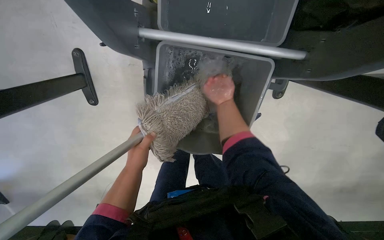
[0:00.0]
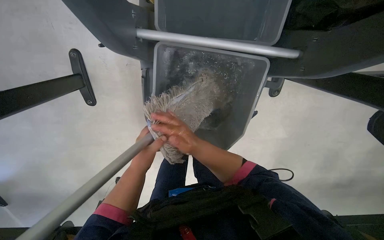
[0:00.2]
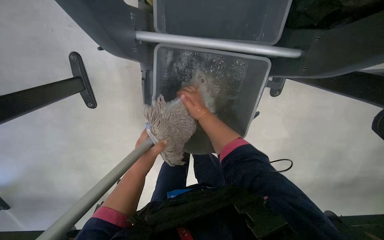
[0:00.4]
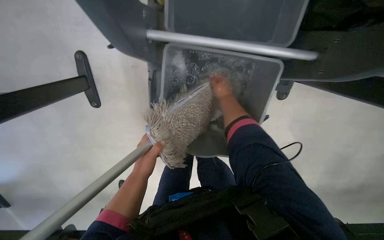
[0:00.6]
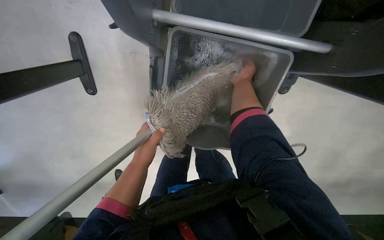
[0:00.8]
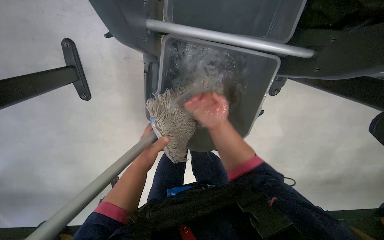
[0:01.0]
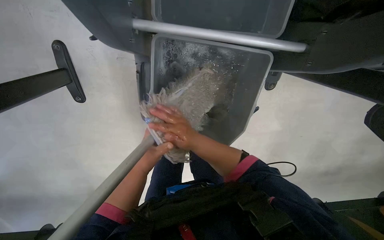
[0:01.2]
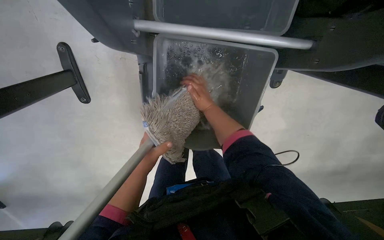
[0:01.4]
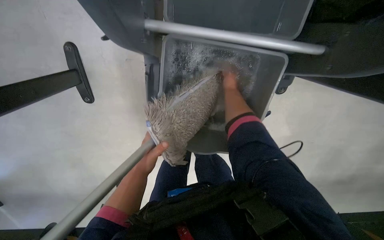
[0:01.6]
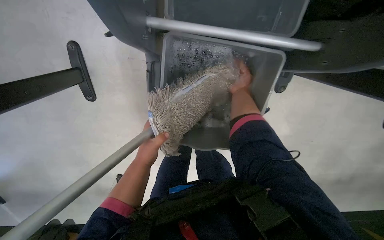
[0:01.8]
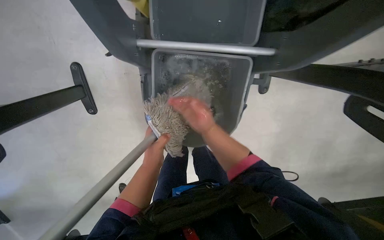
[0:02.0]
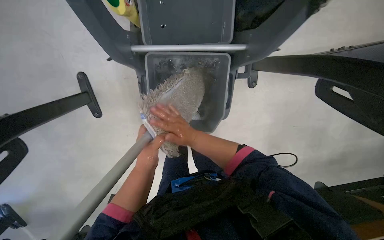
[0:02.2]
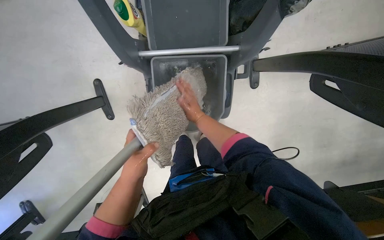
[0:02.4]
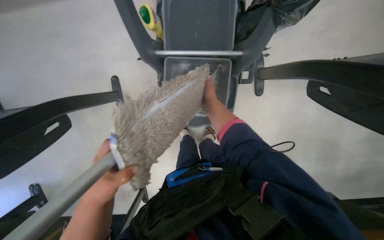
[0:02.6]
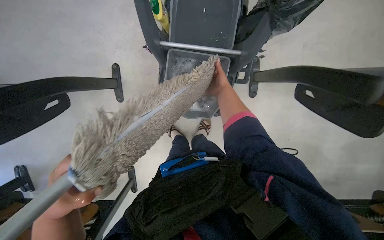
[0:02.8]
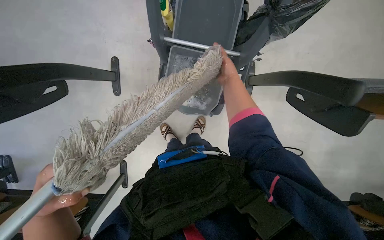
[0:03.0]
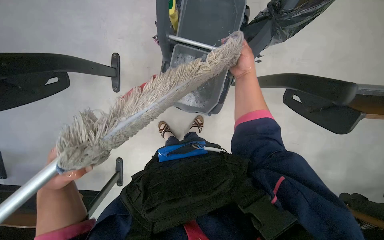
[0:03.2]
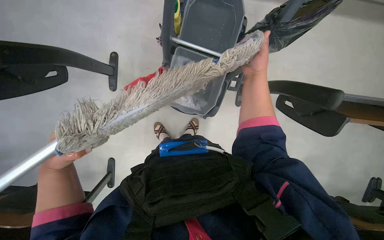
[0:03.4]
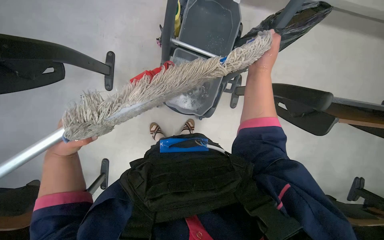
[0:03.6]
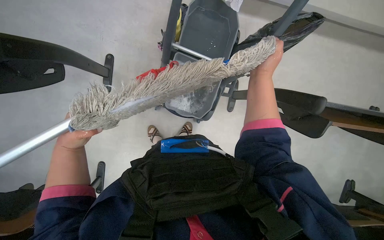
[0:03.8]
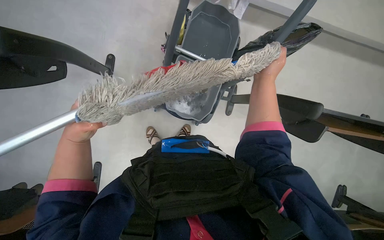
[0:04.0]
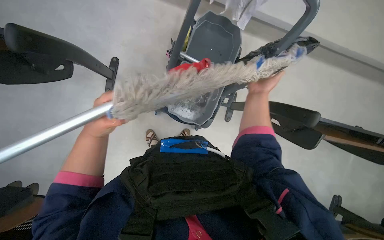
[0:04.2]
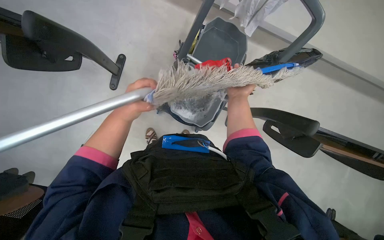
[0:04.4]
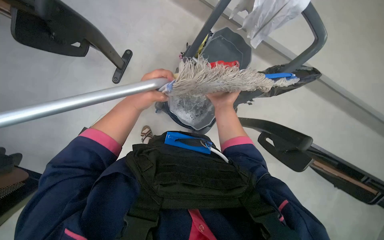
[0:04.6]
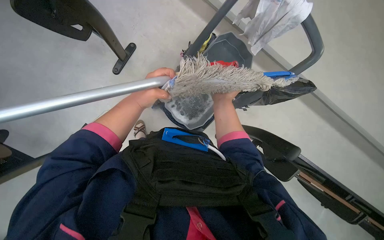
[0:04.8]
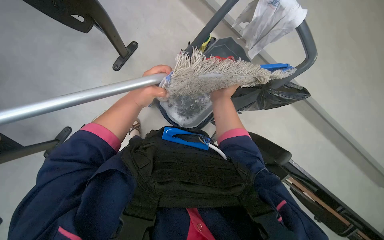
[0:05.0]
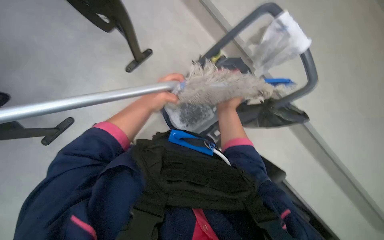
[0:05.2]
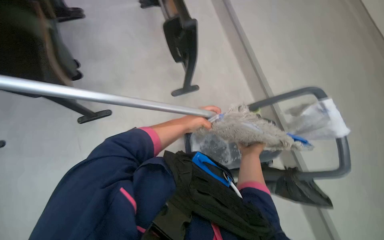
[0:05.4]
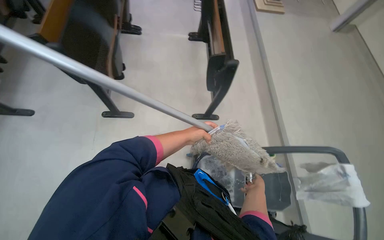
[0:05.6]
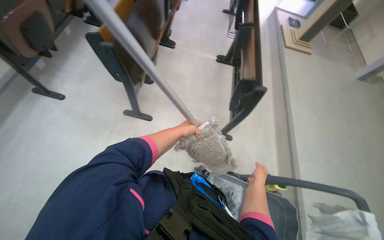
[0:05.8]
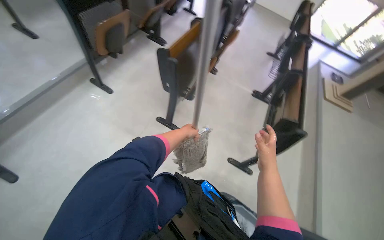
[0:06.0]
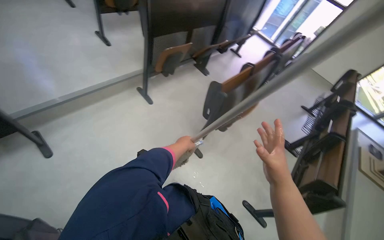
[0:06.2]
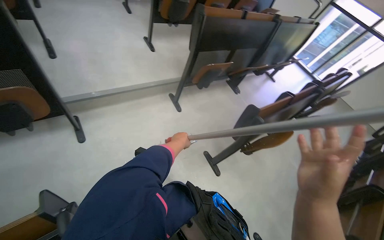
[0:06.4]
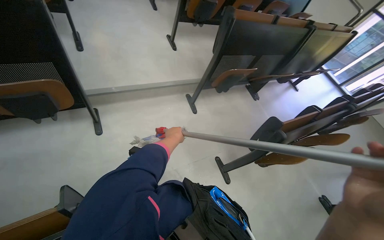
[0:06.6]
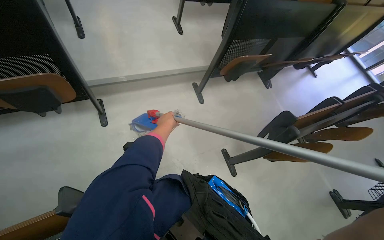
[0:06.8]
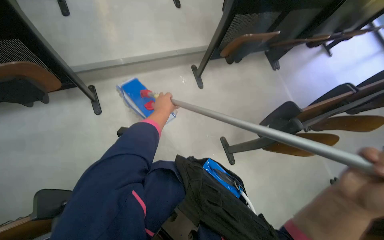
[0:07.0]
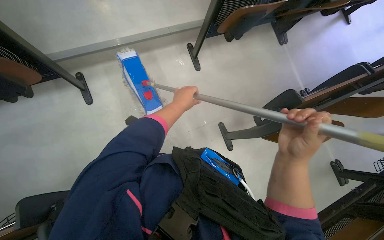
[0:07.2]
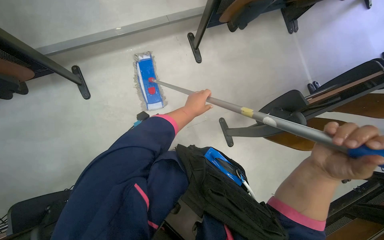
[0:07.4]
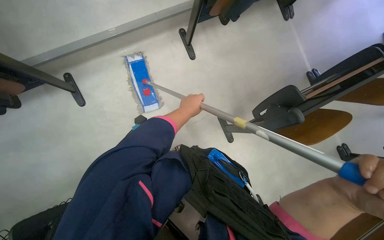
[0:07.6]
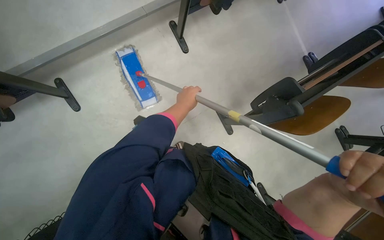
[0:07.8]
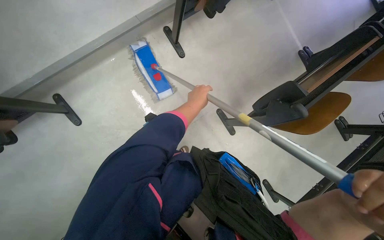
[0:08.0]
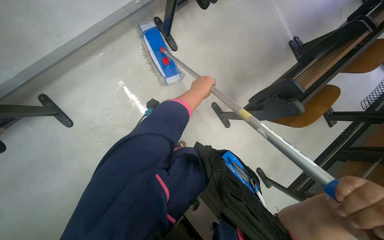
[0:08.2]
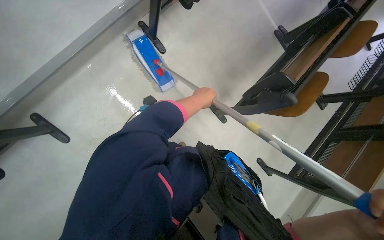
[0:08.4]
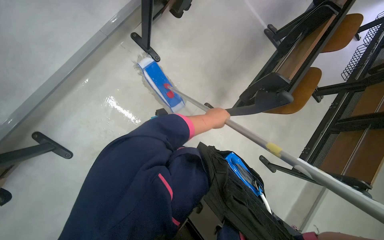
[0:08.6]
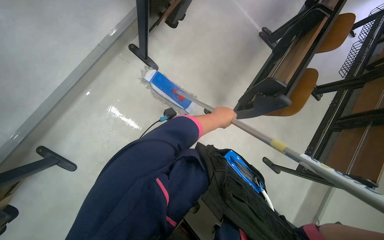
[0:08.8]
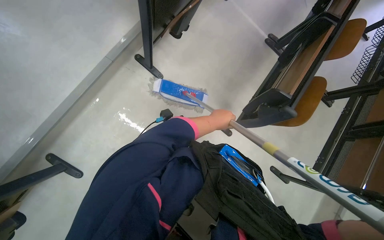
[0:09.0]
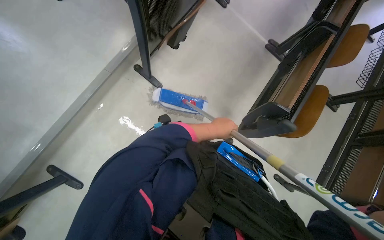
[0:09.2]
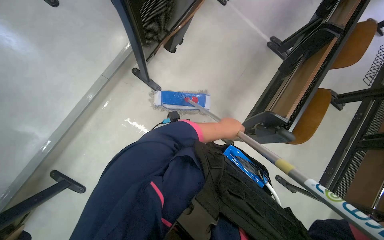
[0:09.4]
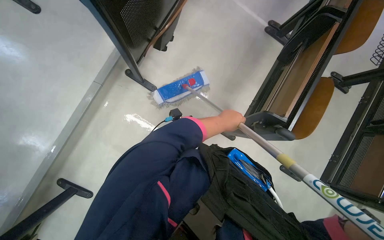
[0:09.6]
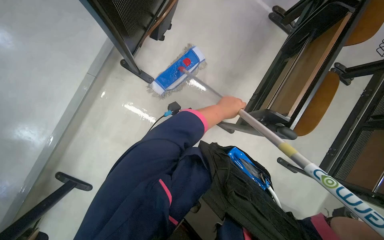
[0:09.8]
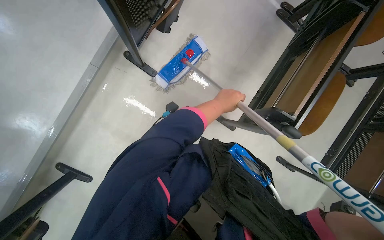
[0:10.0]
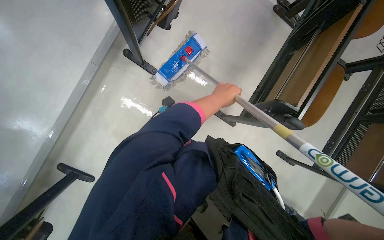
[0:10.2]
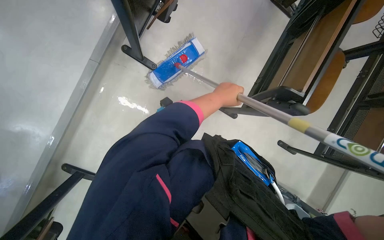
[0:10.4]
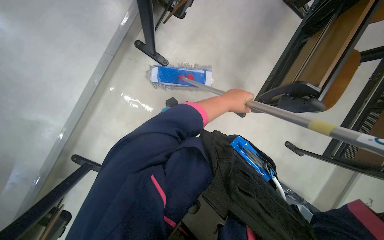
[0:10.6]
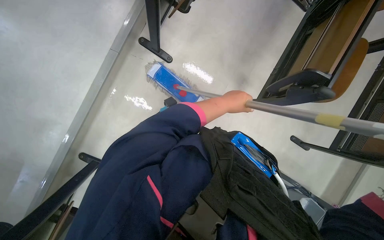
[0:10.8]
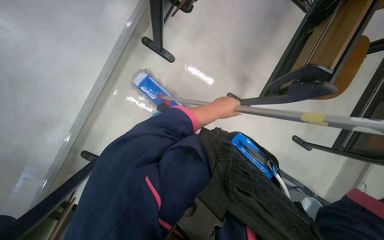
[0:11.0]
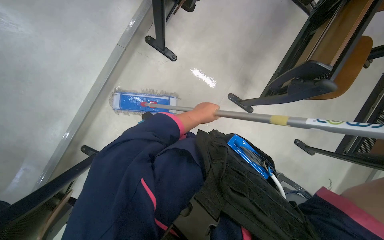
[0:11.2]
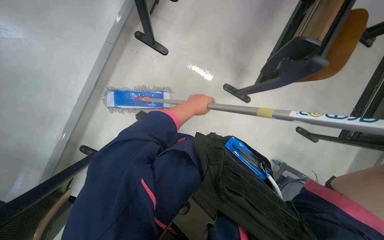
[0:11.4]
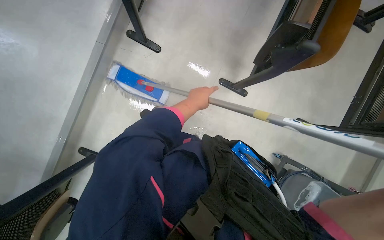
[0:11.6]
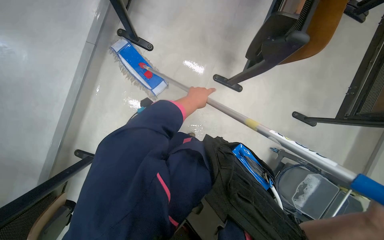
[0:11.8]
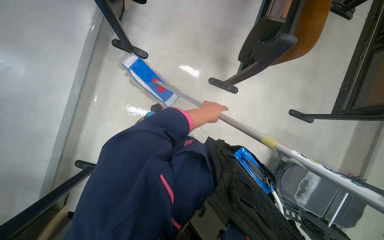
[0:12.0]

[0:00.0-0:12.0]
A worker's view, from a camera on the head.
Job: mopping floor.
The whole recording: Mopping lecture hall floor. The worker mops the lecture hall floor, periodically wringing and adjusting the mop.
0:00.0 to 0:01.6: The right hand swings up and down the picture, approximately 25 cm each way, with 3 reversals.
0:01.6 to 0:03.0: The wearer moves some 50 cm.
0:03.0 to 0:04.4: The left hand shifts approximately 10 cm up the picture.
0:04.4 to 0:06.0: The head travels roughly 50 cm. The wearer looks some 95 degrees further to the left. The camera pitches upward, by approximately 50 degrees.
0:06.0 to 0:07.6: The camera is carried some 60 cm. The head turns to the left by roughly 40 degrees. The view tilts roughly 15 degrees downward.
0:07.6 to 0:09.0: The scene rotates counterclockwise by approximately 25 degrees. The left hand travels to the right by some 10 cm.
0:09.0 to 0:10.4: The left hand travels up the picture by about 10 cm.

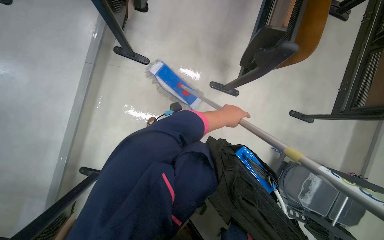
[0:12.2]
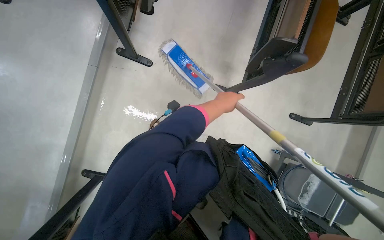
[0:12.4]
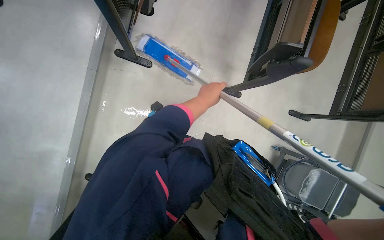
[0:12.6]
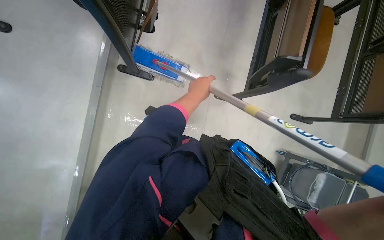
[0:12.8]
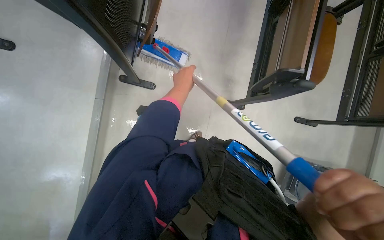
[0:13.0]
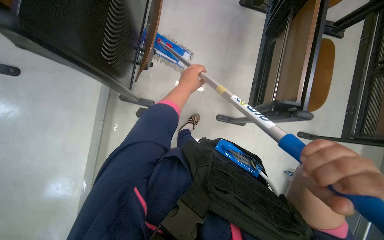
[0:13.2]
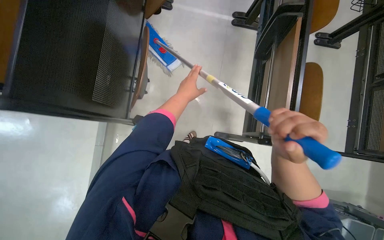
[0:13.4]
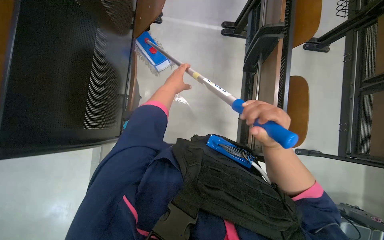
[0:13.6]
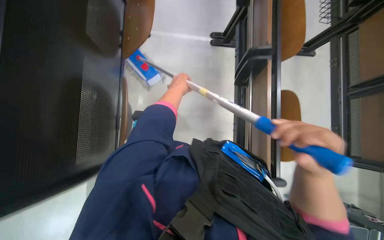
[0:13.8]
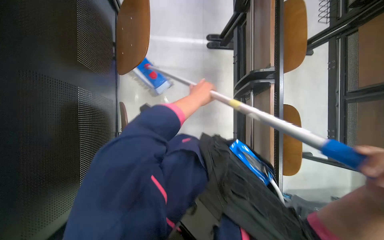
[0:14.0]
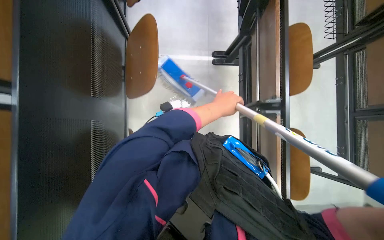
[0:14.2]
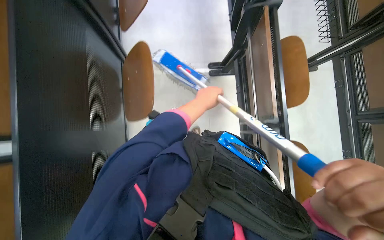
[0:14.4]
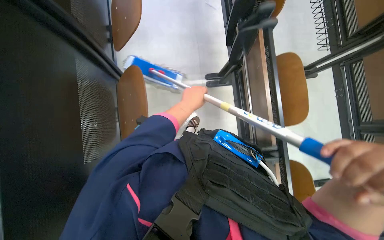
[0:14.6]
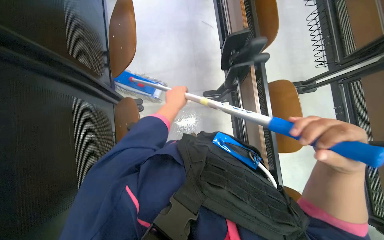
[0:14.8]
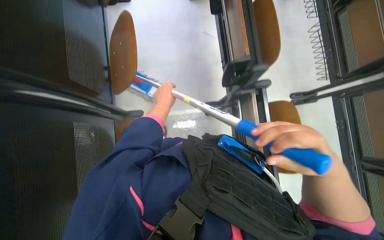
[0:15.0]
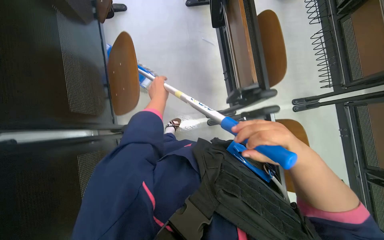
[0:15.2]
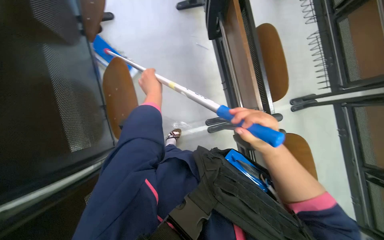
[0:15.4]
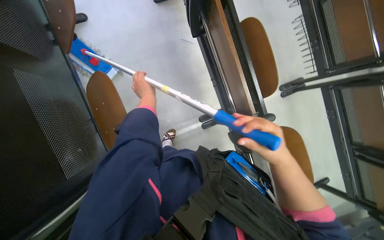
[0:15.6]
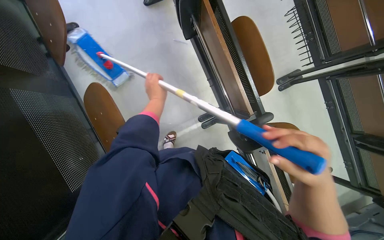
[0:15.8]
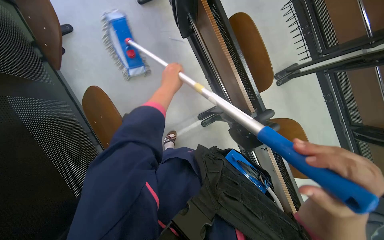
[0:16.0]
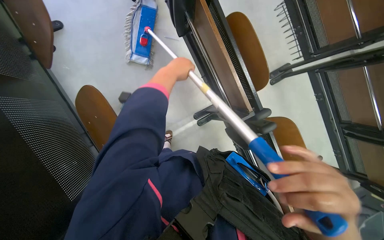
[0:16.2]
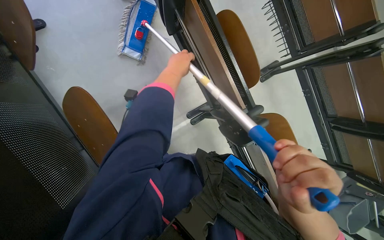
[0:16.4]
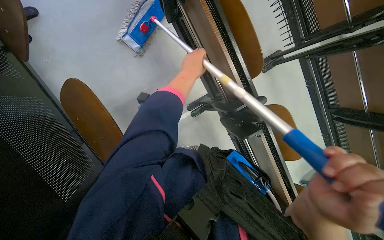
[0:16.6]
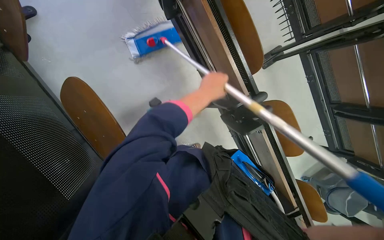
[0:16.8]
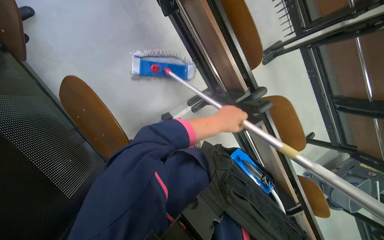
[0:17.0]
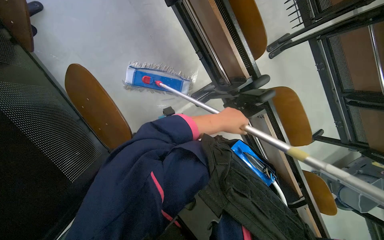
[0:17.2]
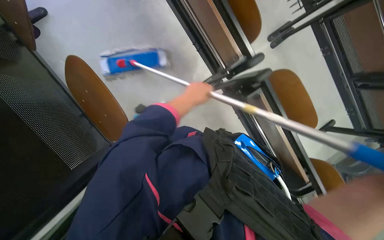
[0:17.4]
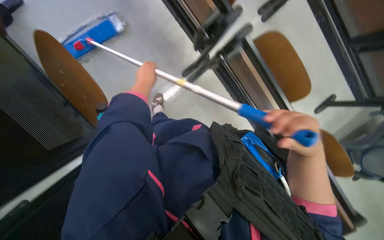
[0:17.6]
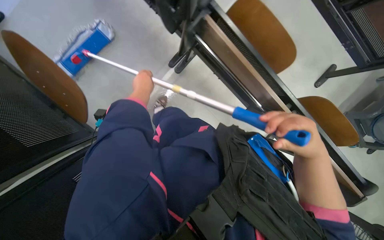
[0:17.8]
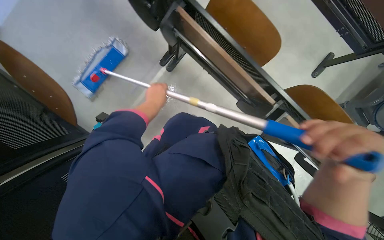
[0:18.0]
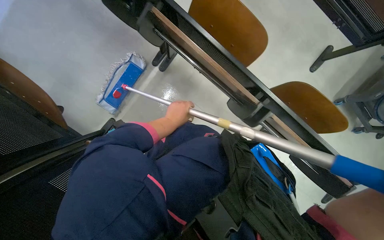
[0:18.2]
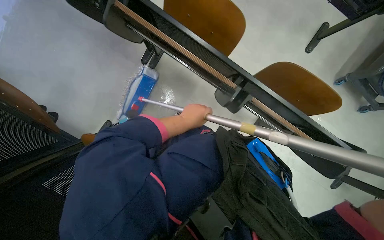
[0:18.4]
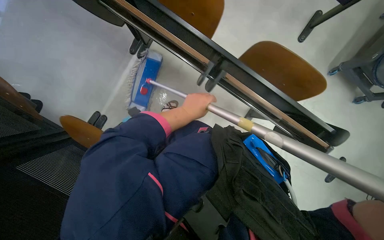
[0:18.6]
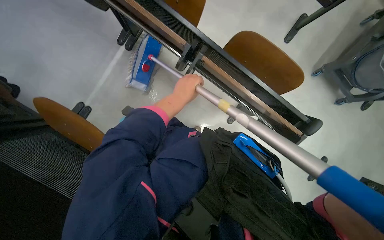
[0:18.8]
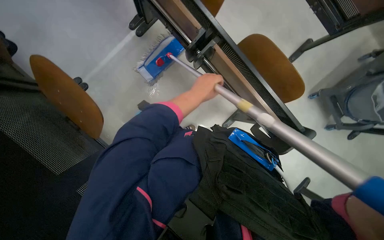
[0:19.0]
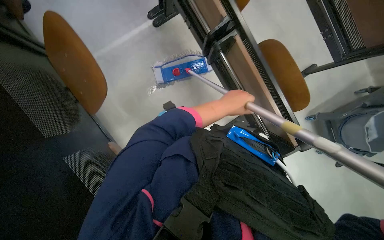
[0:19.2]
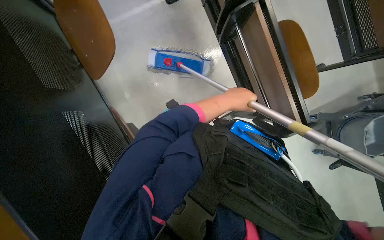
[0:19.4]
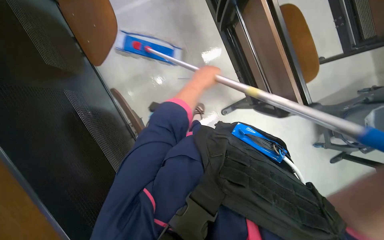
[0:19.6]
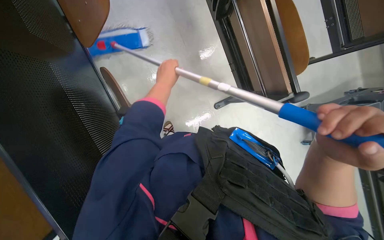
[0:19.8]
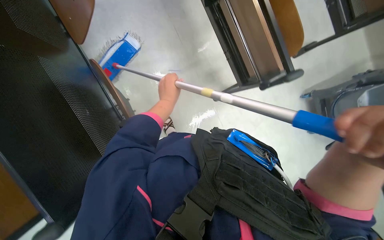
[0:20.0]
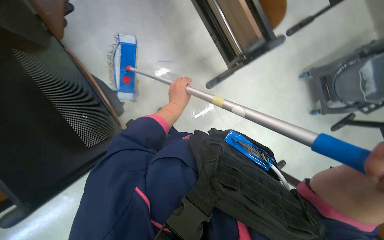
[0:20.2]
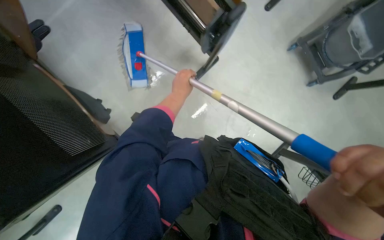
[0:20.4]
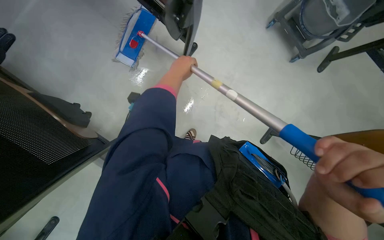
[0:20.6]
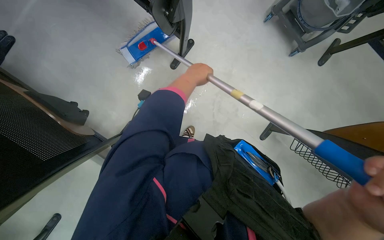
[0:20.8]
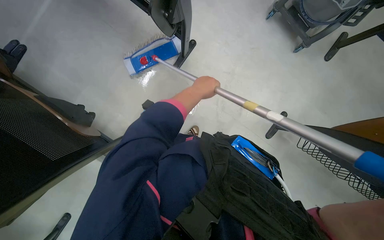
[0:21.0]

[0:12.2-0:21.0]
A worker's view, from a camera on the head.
Job: mopping floor.
The whole recording: Mopping lecture hall floor. The worker mops the lecture hall floor, periodically wringing and adjusting the mop.
0:12.2 to 0:13.6: The wearer moves about 50 cm.
0:13.6 to 0:15.2: The head travels approximately 90 cm.
0:15.2 to 0:16.6: The wearer looks about 15 degrees further downward. The left hand shifts roughly 25 cm up the picture. The right hand shifts approximately 10 cm nearer to the camera.
0:16.6 to 0:18.0: The head travels some 50 cm.
0:18.0 to 0:19.6: The camera is carried some 50 cm.
0:19.6 to 0:21.0: The camera travels some 50 cm. The scene turns about 30 degrees counterclockwise in the picture.
